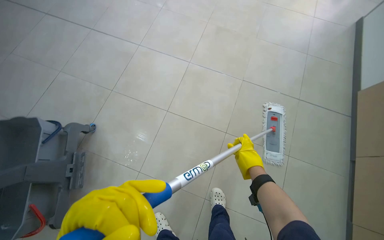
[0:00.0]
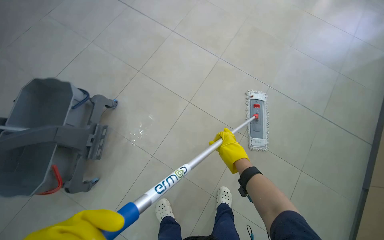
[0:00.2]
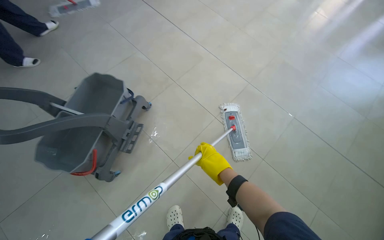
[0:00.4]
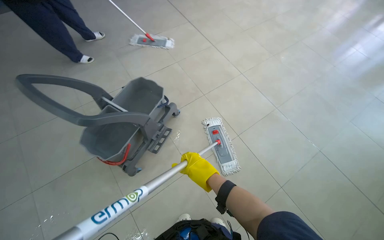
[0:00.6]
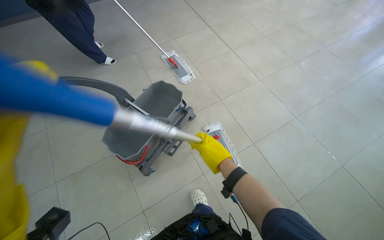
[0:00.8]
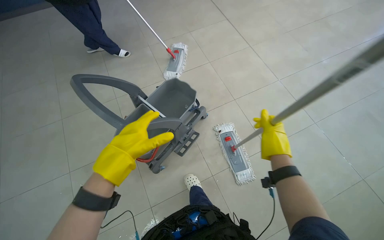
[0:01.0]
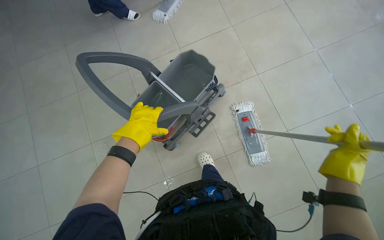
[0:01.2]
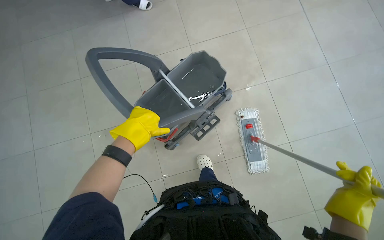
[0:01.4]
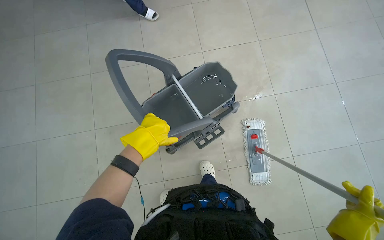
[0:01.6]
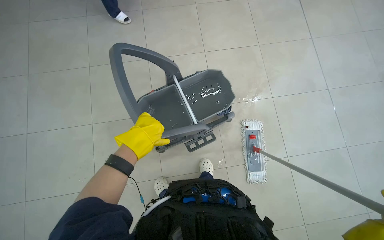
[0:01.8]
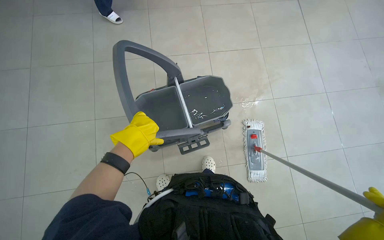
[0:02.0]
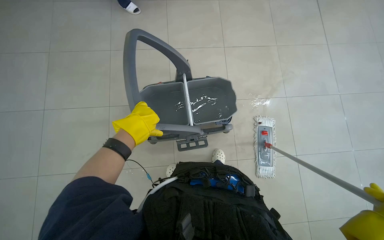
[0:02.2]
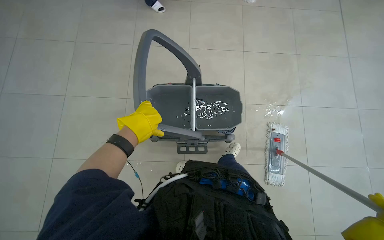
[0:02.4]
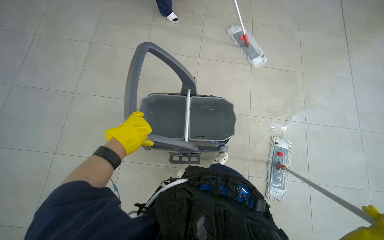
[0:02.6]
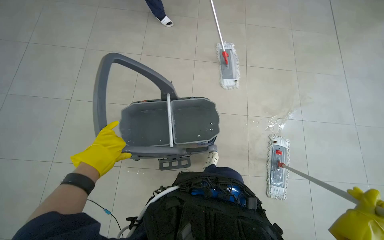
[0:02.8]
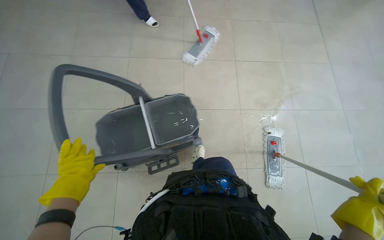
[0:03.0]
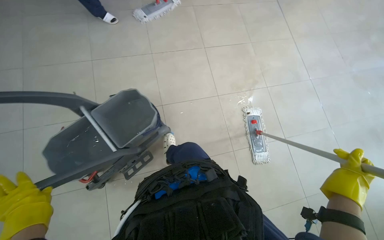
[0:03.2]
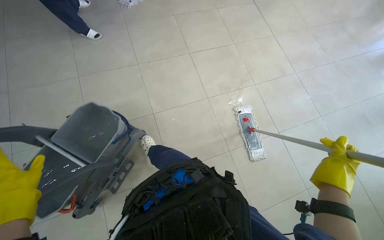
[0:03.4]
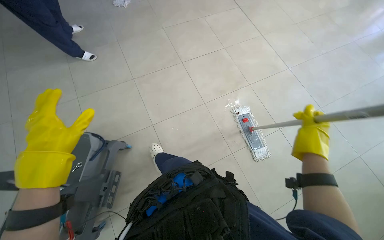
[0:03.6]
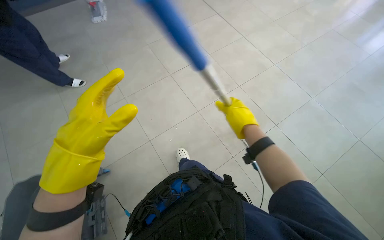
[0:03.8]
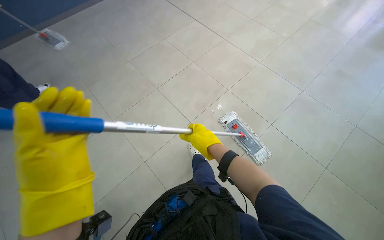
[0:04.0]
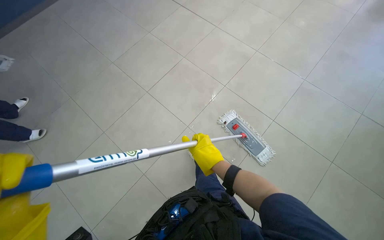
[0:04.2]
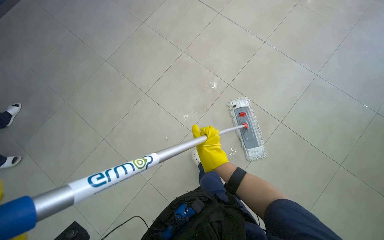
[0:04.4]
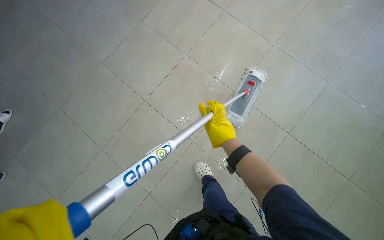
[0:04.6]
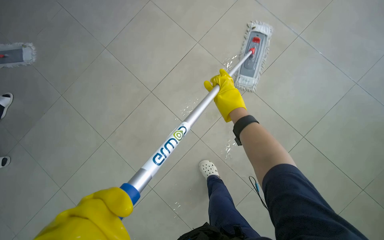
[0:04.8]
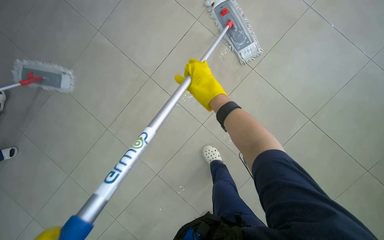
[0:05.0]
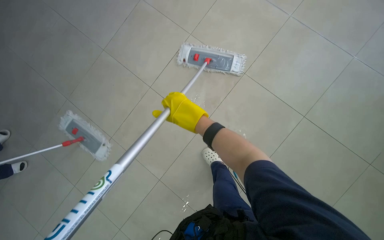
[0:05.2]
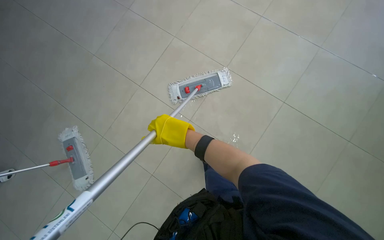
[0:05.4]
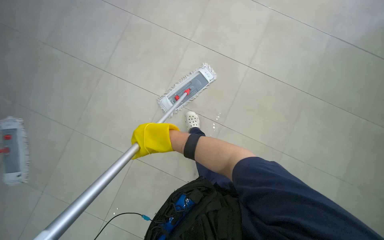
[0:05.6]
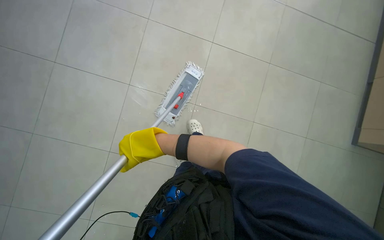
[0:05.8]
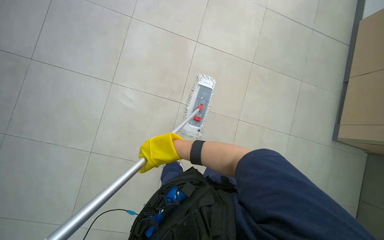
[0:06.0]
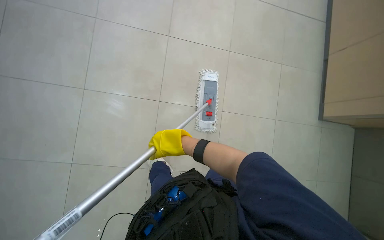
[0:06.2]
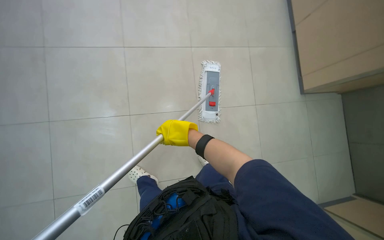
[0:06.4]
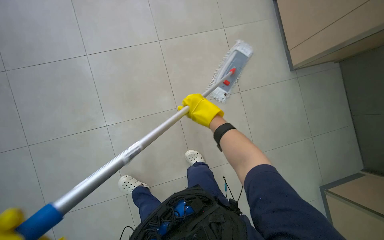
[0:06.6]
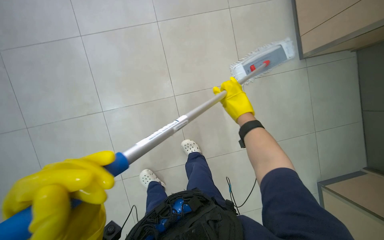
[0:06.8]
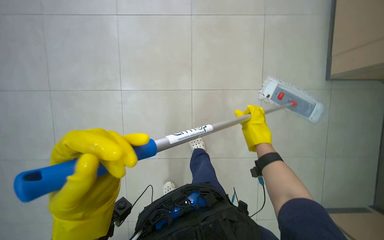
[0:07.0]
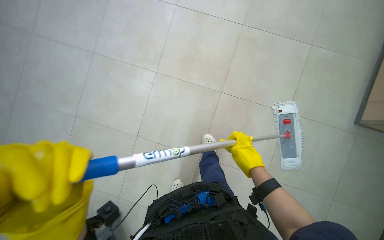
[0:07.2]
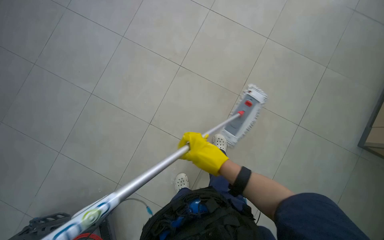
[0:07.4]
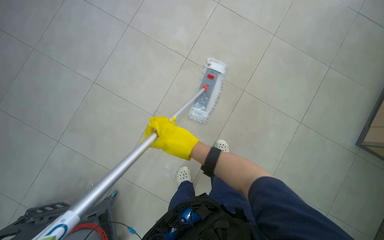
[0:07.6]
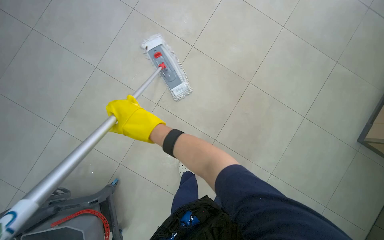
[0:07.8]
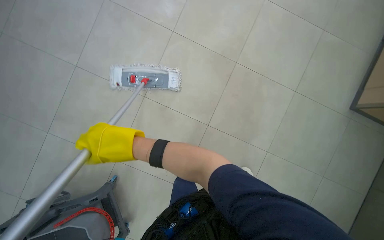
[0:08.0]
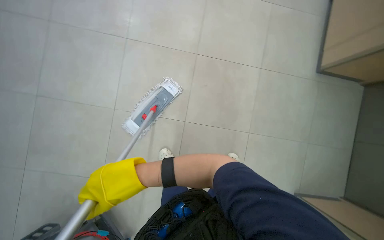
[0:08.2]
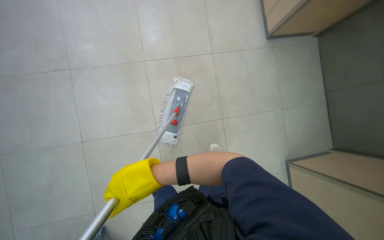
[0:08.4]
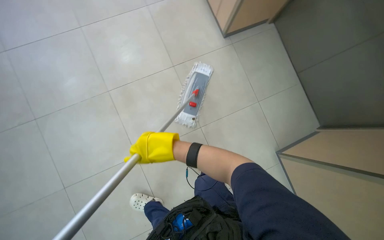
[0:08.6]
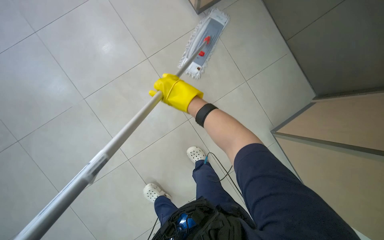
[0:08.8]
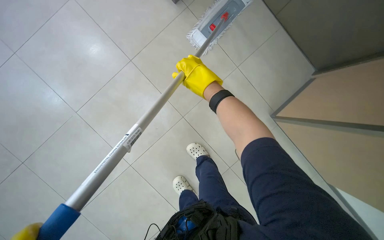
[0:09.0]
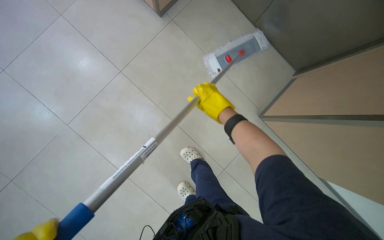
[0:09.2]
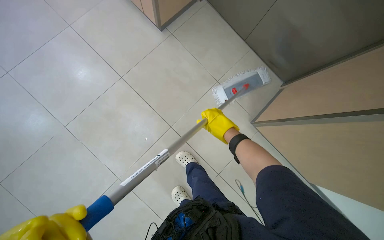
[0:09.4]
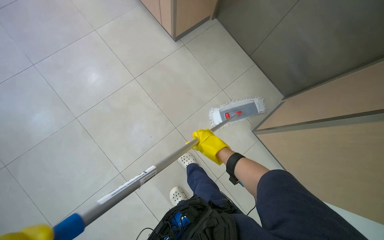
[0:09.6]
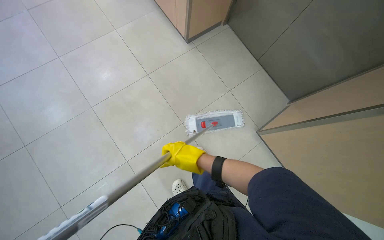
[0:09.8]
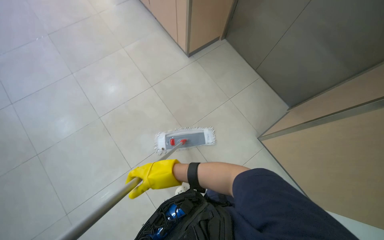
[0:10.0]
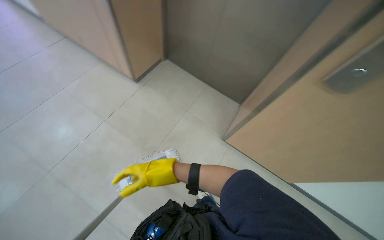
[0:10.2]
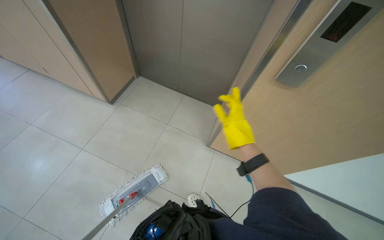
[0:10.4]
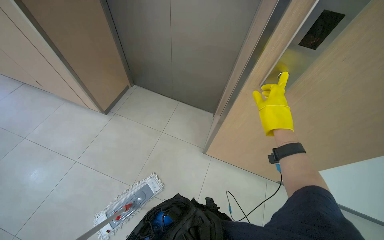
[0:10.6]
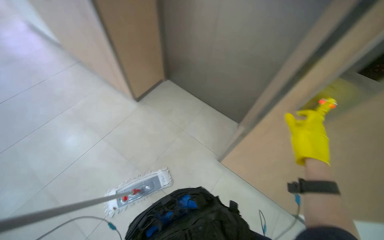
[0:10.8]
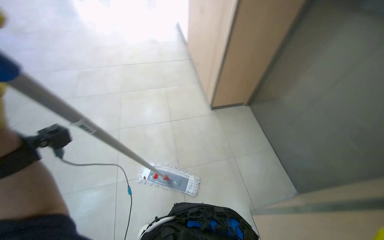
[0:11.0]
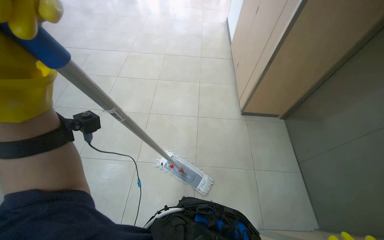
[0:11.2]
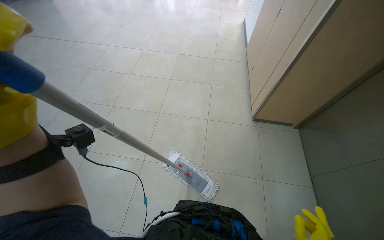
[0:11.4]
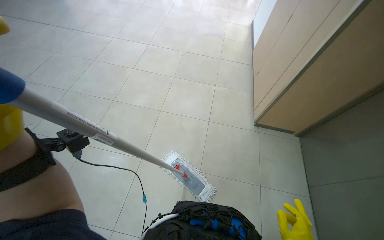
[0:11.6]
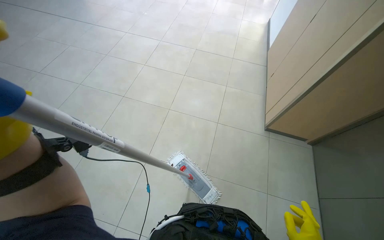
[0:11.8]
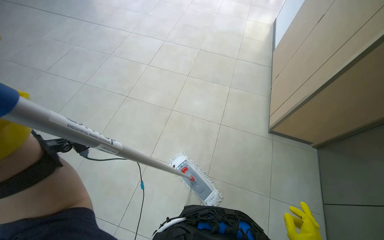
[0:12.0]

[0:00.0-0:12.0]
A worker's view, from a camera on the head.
Job: mopping floor.
The whole recording: Mopping floor. The worker mops the floor, including inside the elevator, and rinses the mop head in the bucket.
0:00.0 to 0:01.6: The head travels roughly 70 cm. The wearer's head swings about 55 degrees to the left.
0:06.0 to 0:07.6: The right hand moves some 20 cm to the right and comes back.
0:07.6 to 0:09.0: The scene rotates counterclockwise by approximately 45 degrees.
0:09.0 to 0:10.4: The camera is carried about 40 cm. The view tilts approximately 25 degrees upward.
0:10.4 to 0:12.0: The head rotates some 85 degrees to the left.

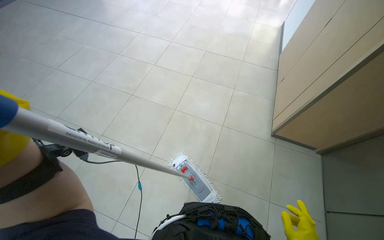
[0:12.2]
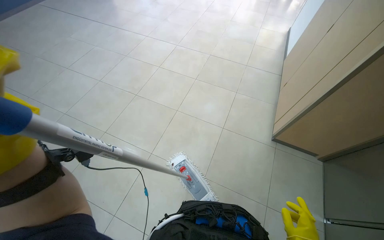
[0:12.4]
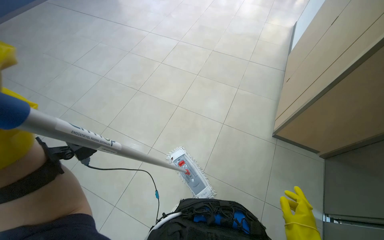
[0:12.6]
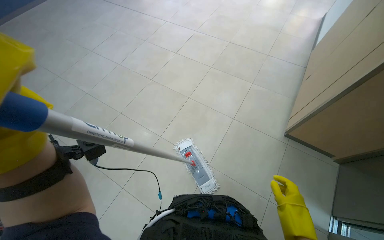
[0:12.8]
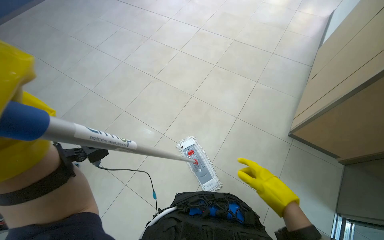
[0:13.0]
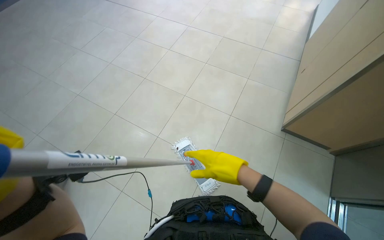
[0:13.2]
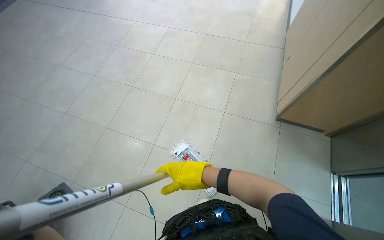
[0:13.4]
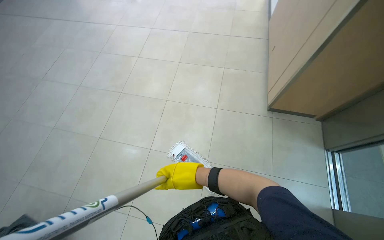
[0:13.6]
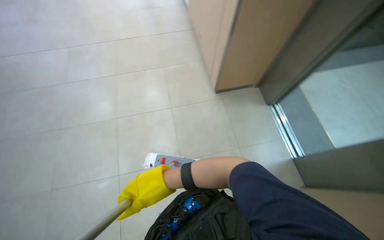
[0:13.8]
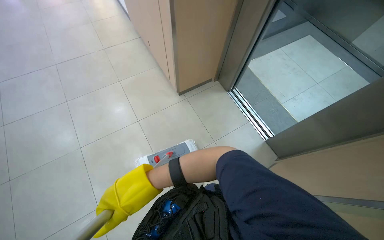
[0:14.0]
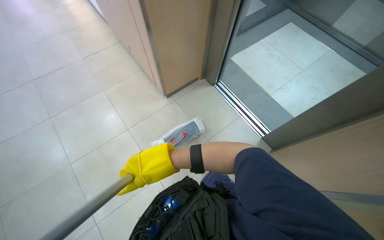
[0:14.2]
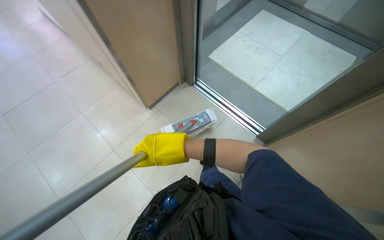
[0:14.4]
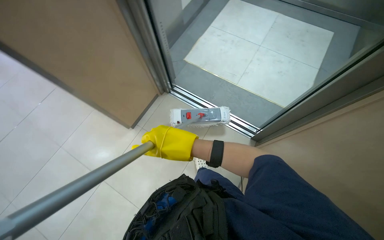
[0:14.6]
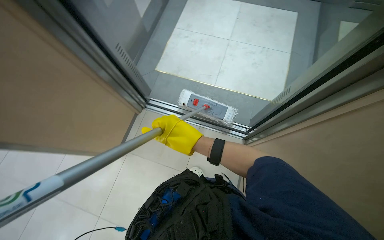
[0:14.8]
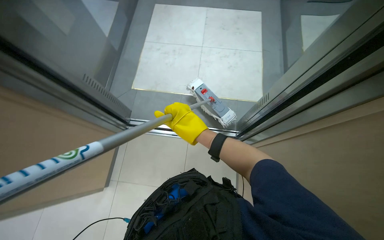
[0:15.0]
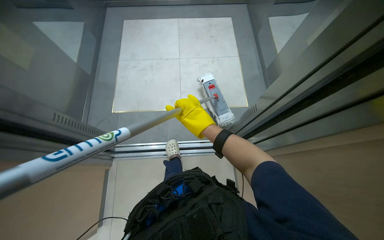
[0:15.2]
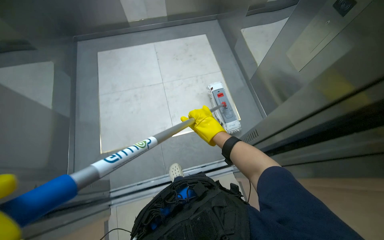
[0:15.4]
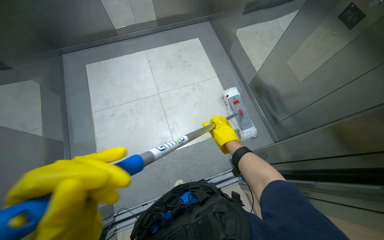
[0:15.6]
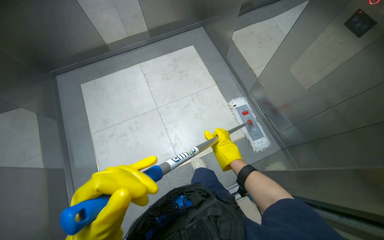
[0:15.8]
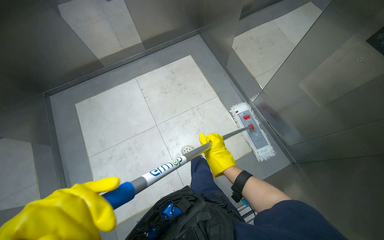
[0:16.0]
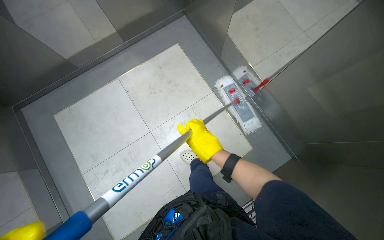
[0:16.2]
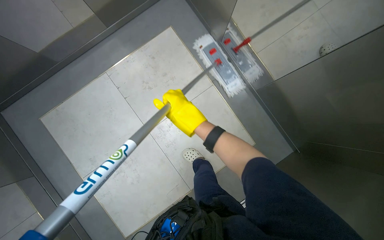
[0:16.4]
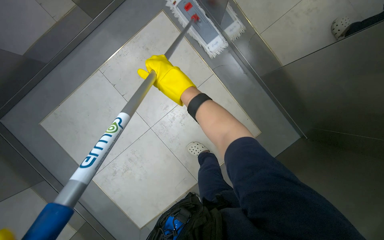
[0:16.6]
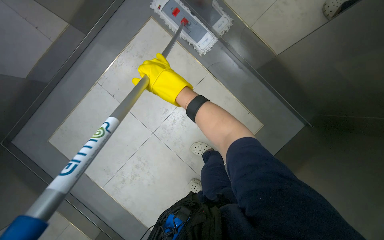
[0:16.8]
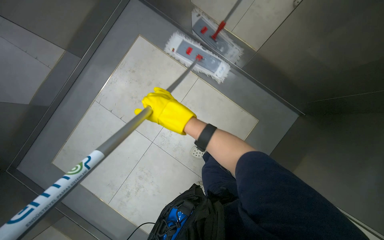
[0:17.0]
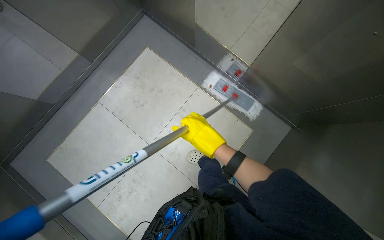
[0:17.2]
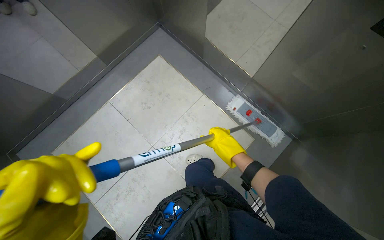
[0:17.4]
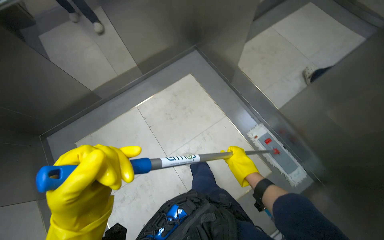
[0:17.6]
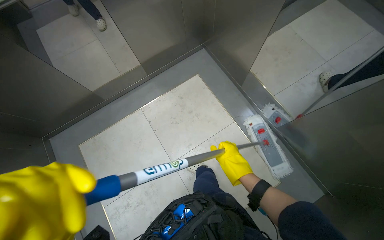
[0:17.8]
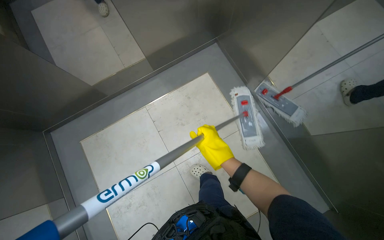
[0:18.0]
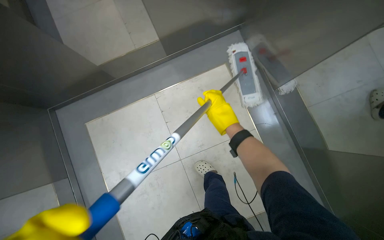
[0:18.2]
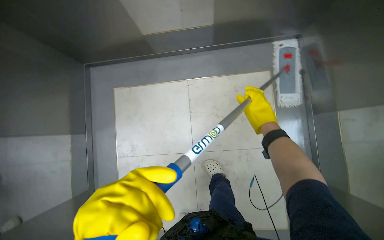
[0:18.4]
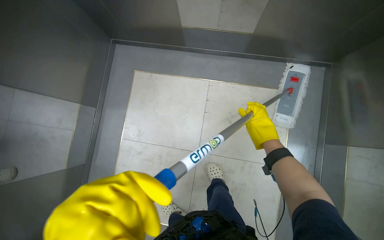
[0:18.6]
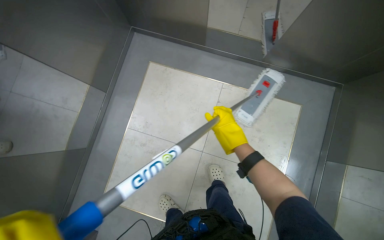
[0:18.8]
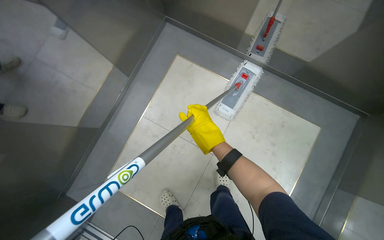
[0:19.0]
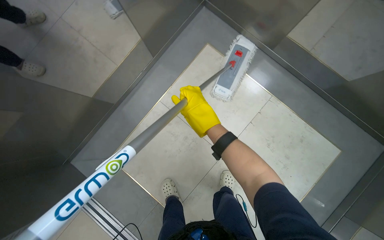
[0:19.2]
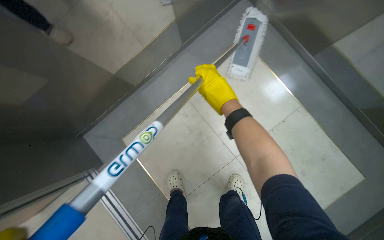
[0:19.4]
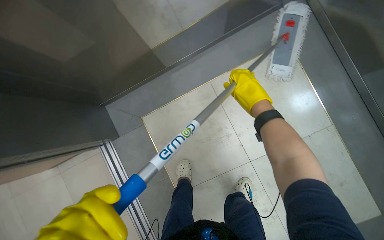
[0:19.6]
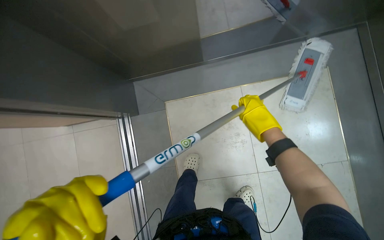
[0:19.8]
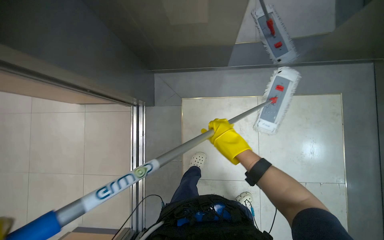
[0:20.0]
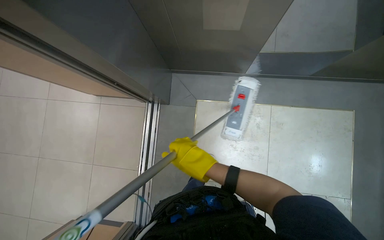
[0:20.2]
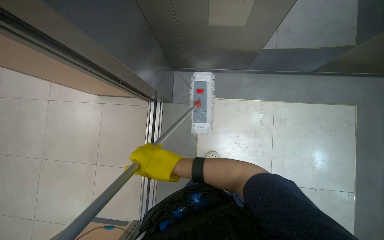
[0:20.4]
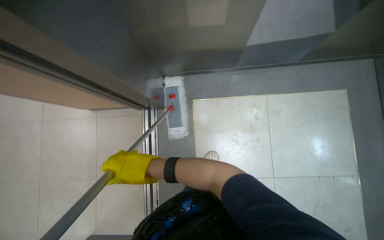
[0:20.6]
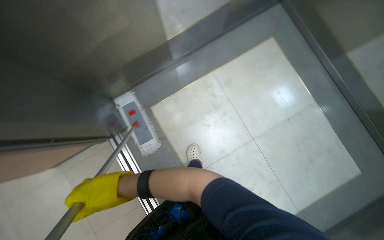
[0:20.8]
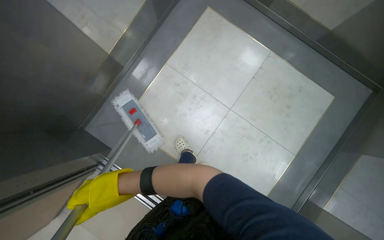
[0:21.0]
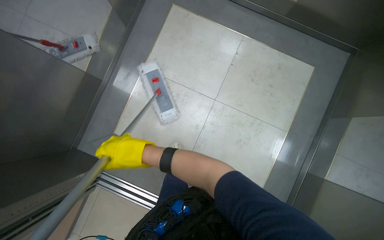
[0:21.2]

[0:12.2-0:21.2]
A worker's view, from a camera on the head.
Job: mopping floor.
The whole recording: Mopping floor. The worker mops the floor, including inside the elevator, and rinses the mop head in the bucket.
0:13.8 to 0:15.2: The head travels about 70 cm. The wearer's head swings some 60 degrees to the right.
0:15.2 to 0:16.6: The camera is carried some 90 cm. The camera pitches downward, by some 20 degrees. The scene rotates counterclockwise by approximately 30 degrees.
0:16.6 to 0:18.2: The wearer's head swings about 20 degrees to the left.
0:18.2 to 0:19.8: The camera travels approximately 70 cm. The wearer's head swings approximately 95 degrees to the left. The view tips downward by approximately 15 degrees.
0:19.8 to 0:21.2: The scene turns roughly 40 degrees counterclockwise in the picture.
